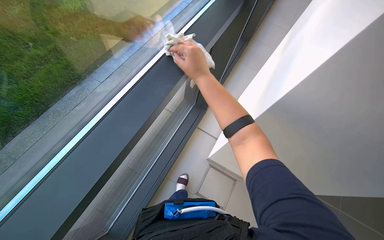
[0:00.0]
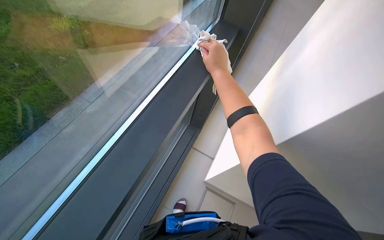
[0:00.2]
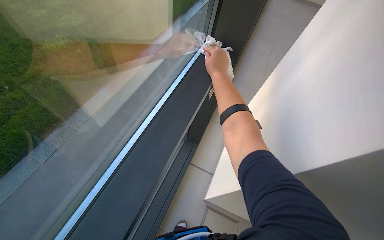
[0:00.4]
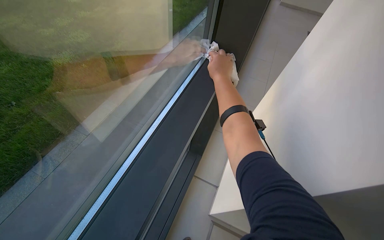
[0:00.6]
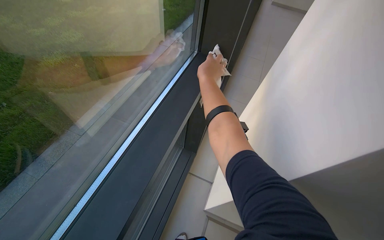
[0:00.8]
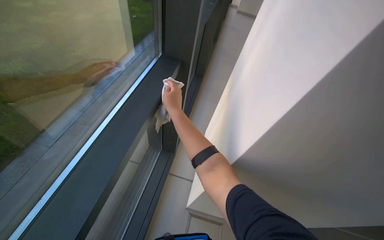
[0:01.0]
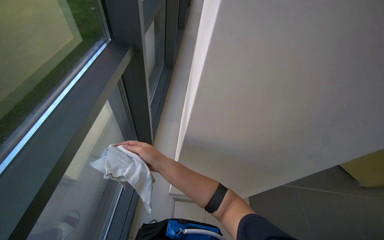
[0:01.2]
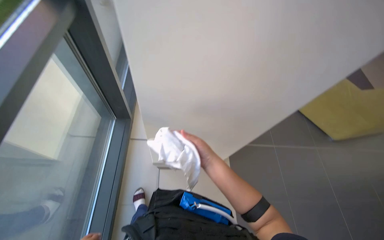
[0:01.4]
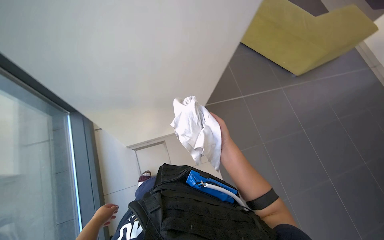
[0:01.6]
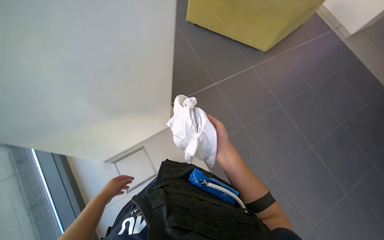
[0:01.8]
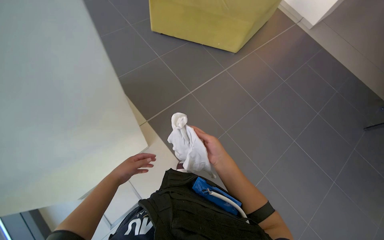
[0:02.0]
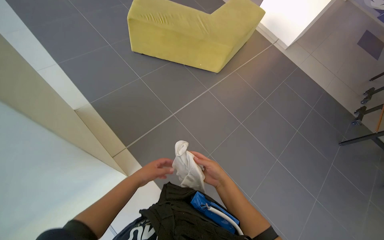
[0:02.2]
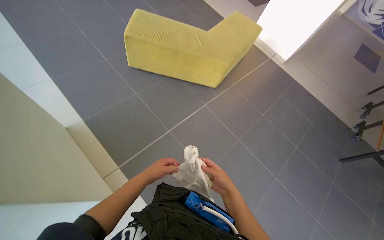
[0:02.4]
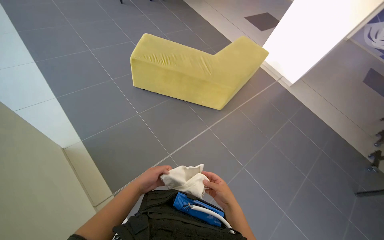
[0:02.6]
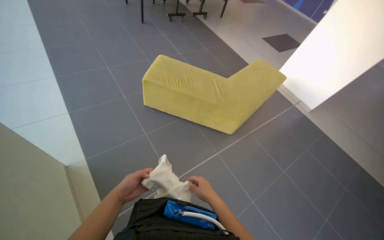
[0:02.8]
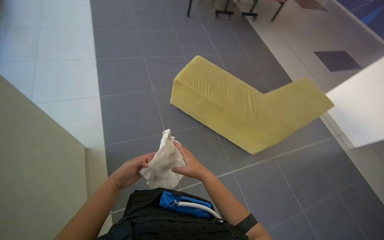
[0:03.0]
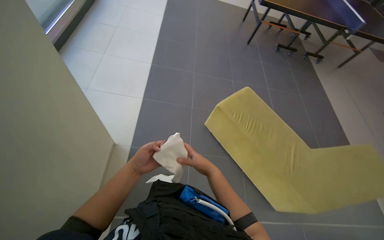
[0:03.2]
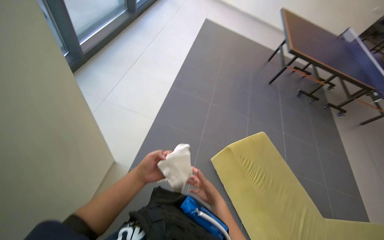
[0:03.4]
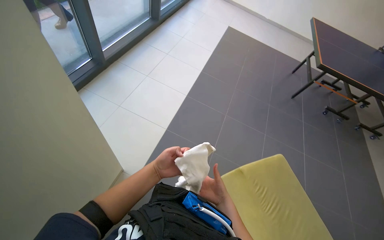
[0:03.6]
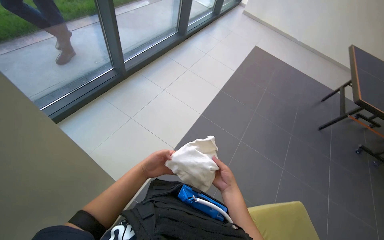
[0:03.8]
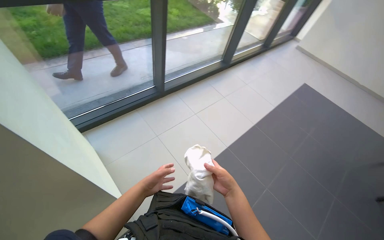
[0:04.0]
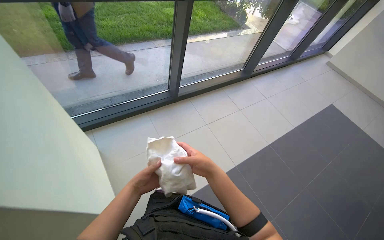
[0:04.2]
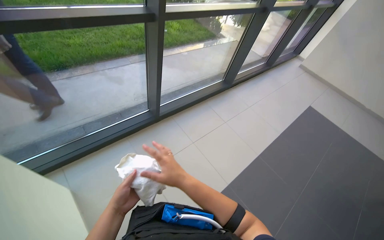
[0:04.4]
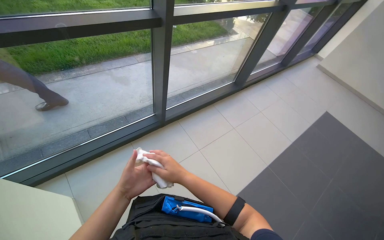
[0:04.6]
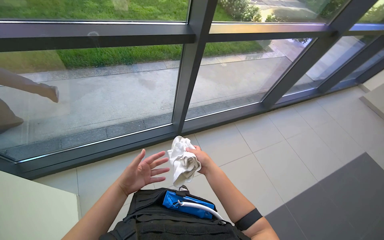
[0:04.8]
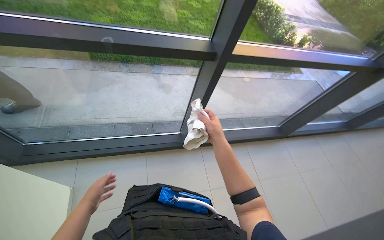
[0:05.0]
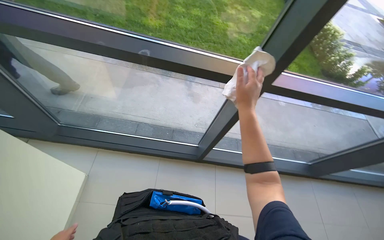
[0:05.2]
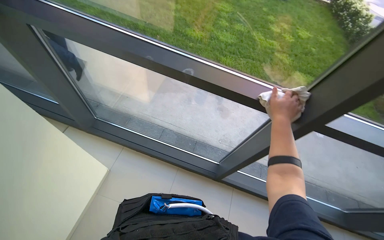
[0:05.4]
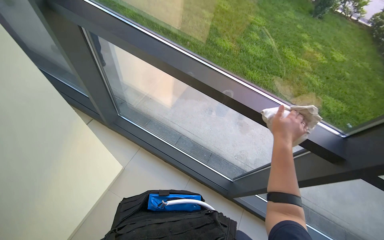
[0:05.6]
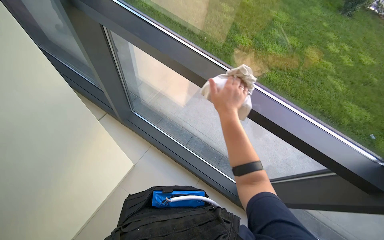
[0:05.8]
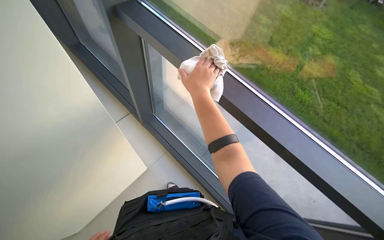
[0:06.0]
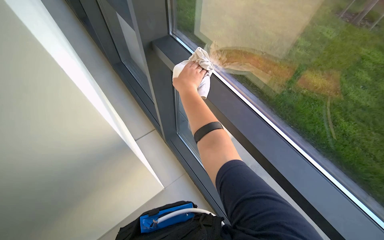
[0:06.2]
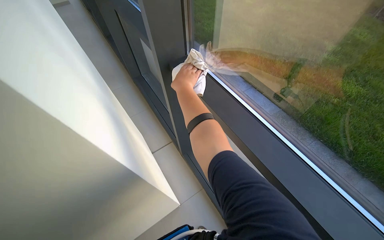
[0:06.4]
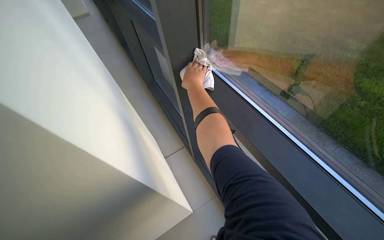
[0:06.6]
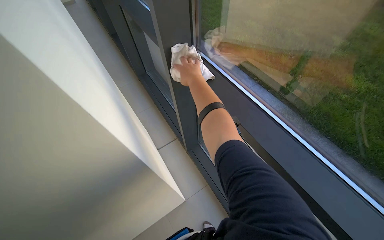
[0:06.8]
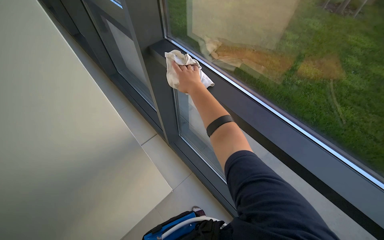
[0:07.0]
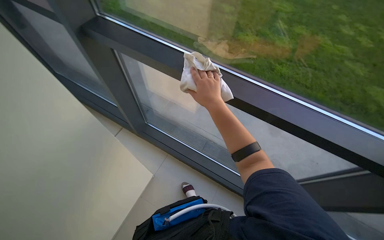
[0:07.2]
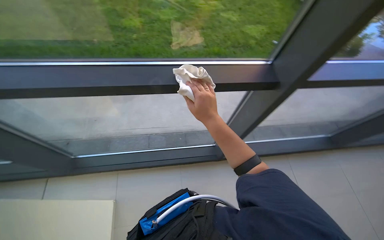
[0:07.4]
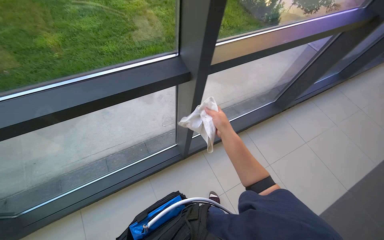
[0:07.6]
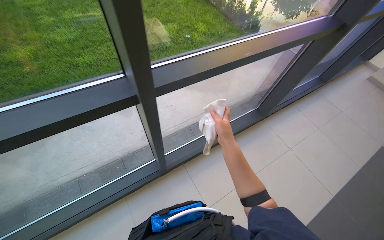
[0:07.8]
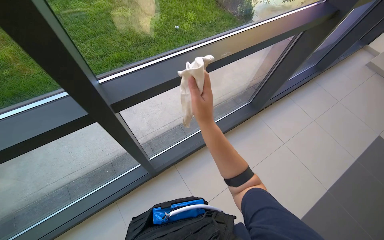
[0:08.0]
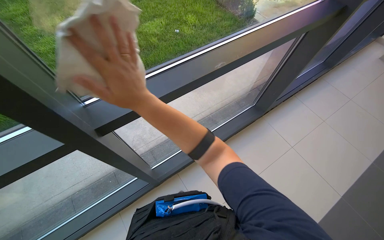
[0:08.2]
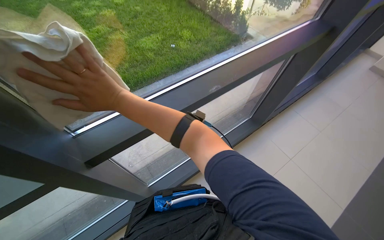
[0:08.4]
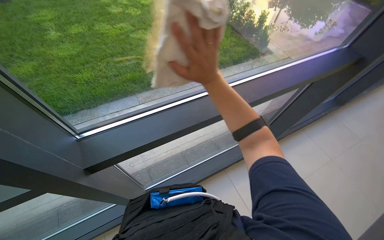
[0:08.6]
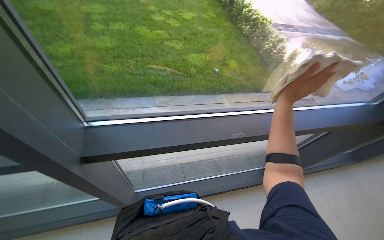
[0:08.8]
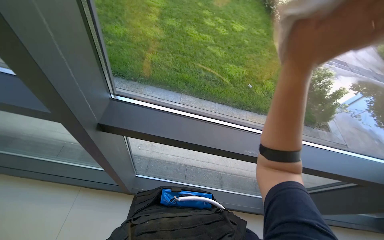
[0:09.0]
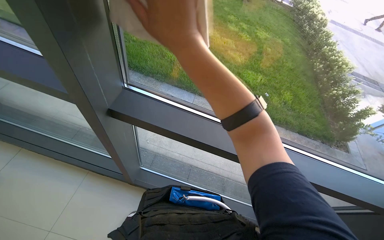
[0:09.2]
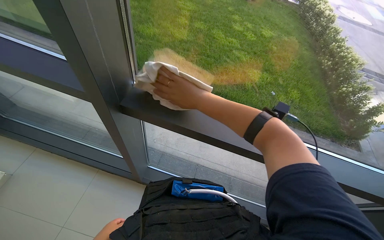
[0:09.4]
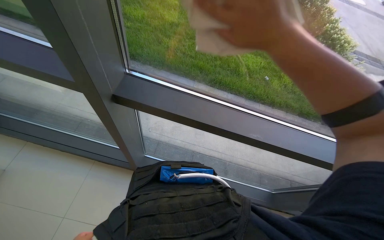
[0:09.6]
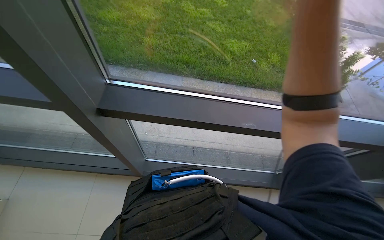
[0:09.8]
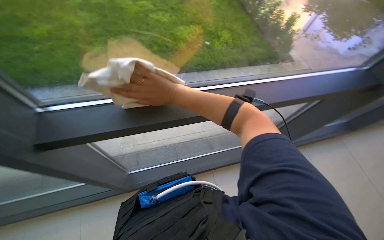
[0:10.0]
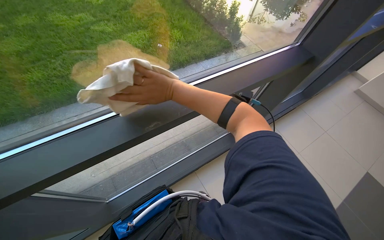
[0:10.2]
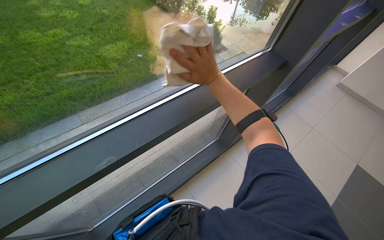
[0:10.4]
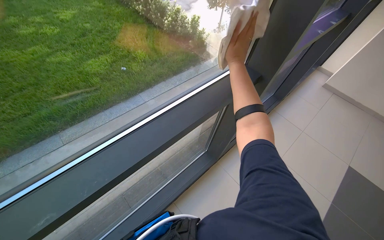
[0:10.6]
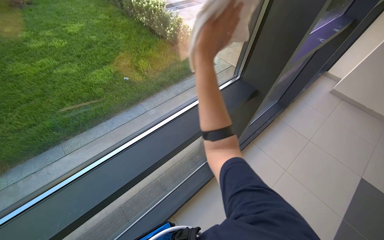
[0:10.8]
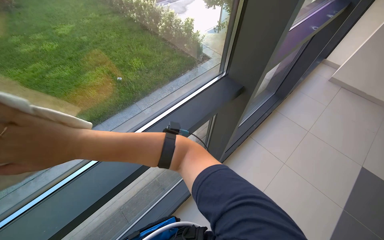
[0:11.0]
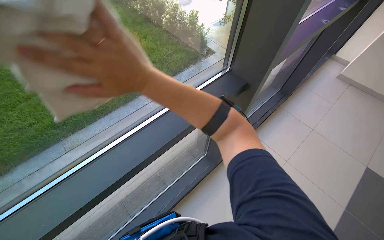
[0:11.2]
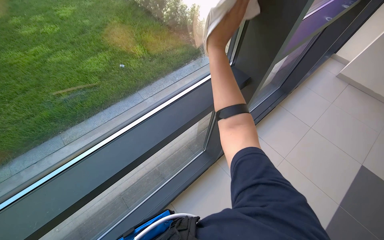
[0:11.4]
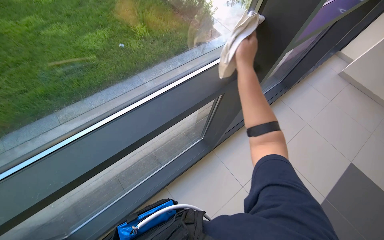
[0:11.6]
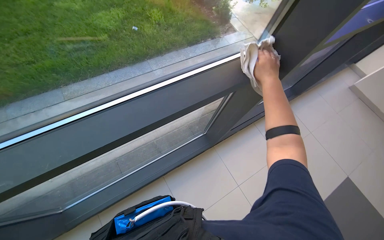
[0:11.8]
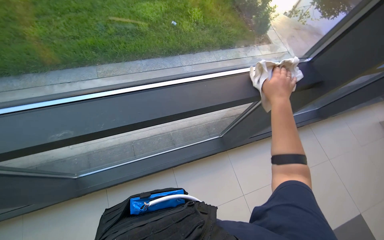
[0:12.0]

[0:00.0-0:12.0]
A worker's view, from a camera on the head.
Job: wiping surfaces.
The whole recording: Wiping various surfaces with a cloth. The worker wipes the glass door, staircase railing, window frame, and foosball table with a cleaning cloth.
0.0 to 1.6 s: The head rotates roughly 40 degrees to the right.
1.6 to 3.0 s: The camera is carried about 60 cm. The wearer looks roughly 15 degrees further upward.
3.0 to 4.4 s: The wearer moves roughly 1 m. The wearer looks about 70 degrees further to the left. The view tilts roughly 20 degrees upward.
4.4 to 6.0 s: The head turns to the left by roughly 85 degrees.
6.0 to 7.6 s: The wearer looks some 55 degrees further to the right.
7.6 to 9.0 s: The wearer looks some 40 degrees further to the left. The camera pitches upward, by some 20 degrees.
9.0 to 10.4 s: The wearer looks about 45 degrees further to the right.

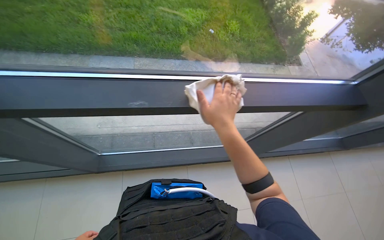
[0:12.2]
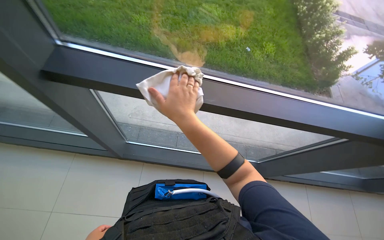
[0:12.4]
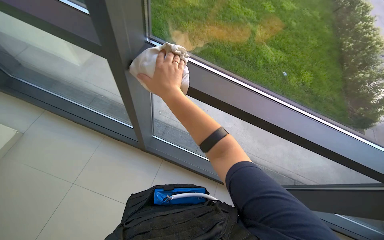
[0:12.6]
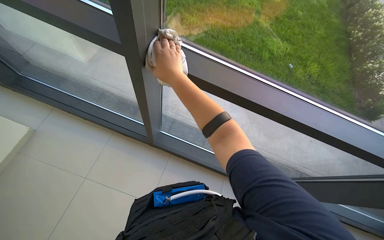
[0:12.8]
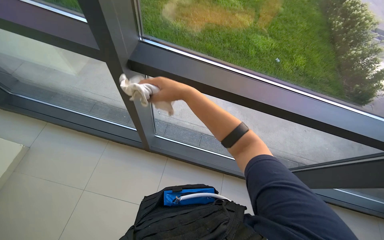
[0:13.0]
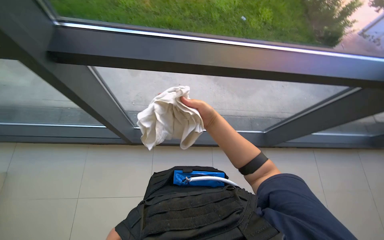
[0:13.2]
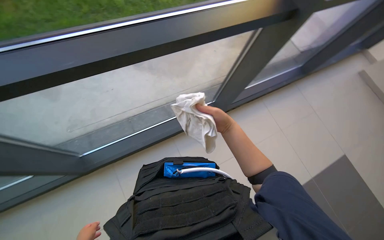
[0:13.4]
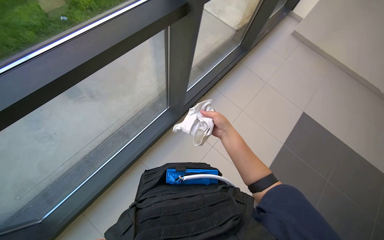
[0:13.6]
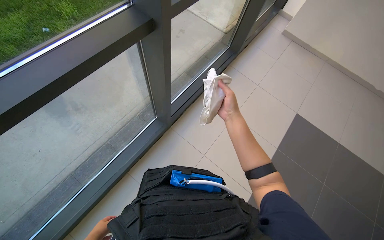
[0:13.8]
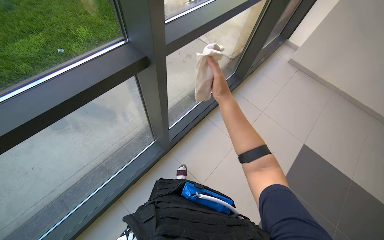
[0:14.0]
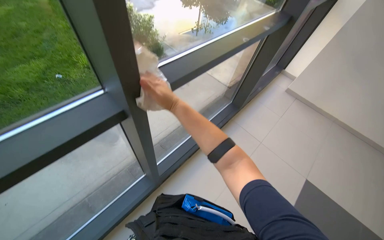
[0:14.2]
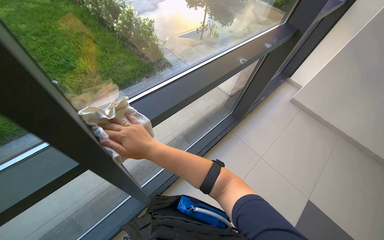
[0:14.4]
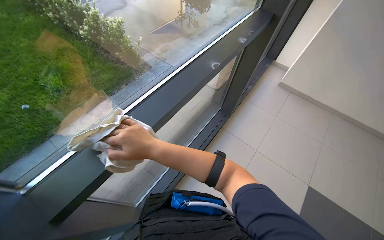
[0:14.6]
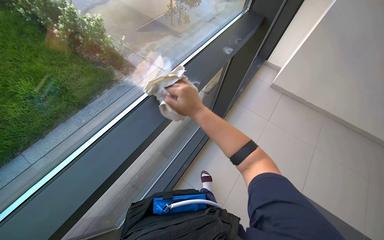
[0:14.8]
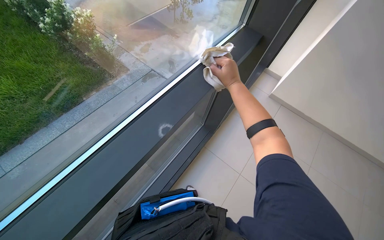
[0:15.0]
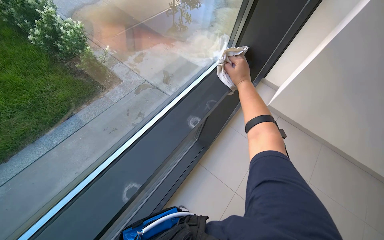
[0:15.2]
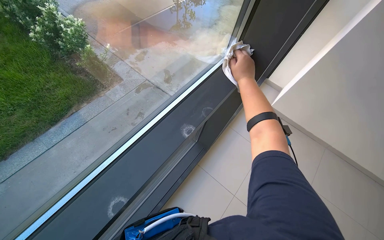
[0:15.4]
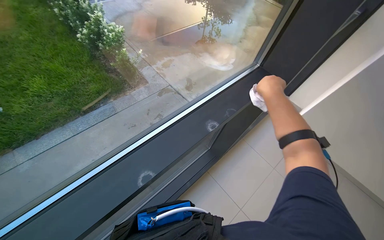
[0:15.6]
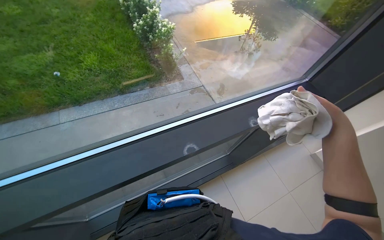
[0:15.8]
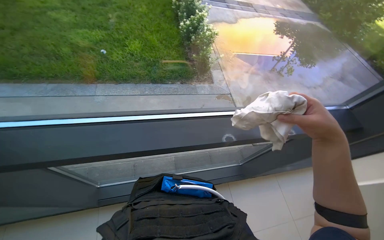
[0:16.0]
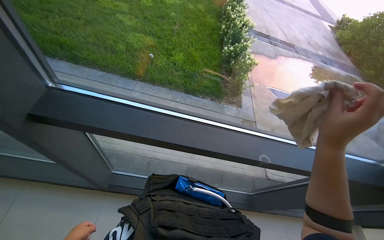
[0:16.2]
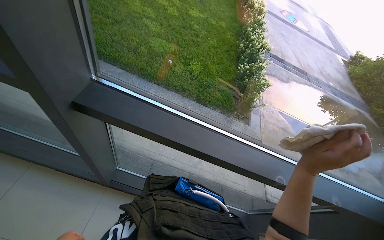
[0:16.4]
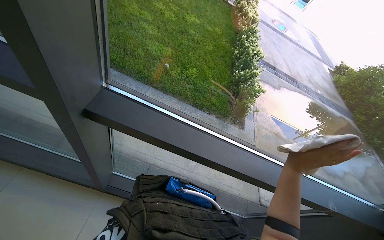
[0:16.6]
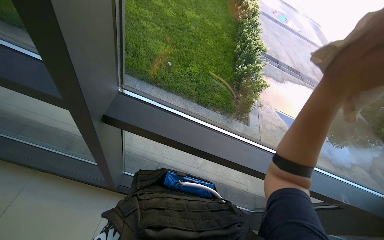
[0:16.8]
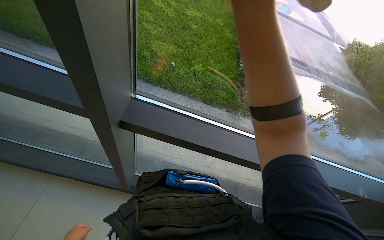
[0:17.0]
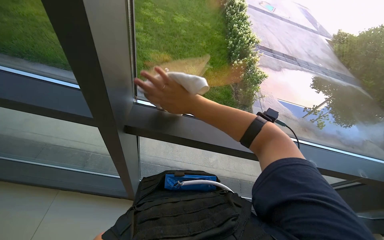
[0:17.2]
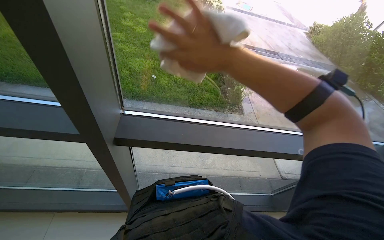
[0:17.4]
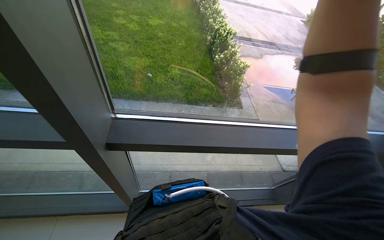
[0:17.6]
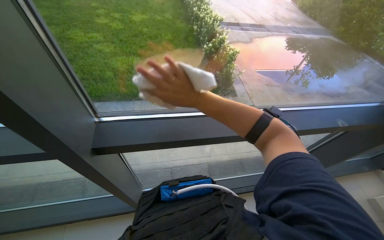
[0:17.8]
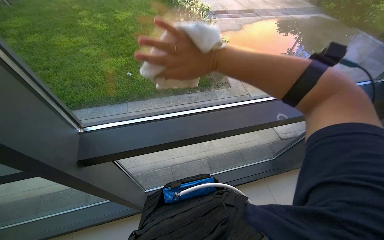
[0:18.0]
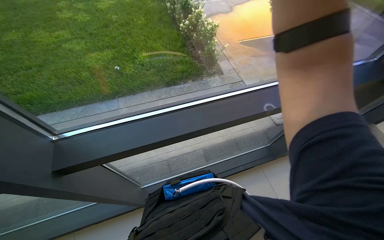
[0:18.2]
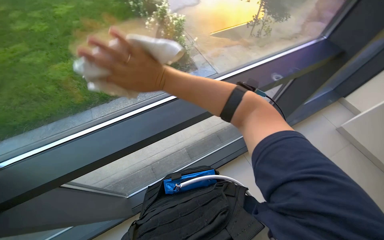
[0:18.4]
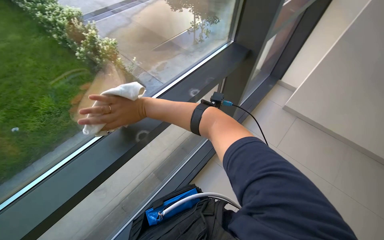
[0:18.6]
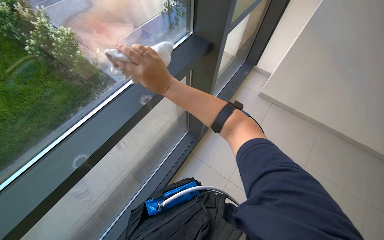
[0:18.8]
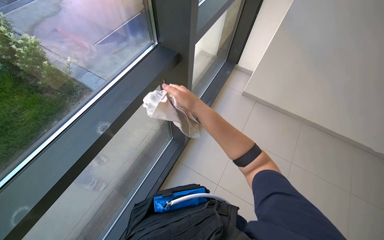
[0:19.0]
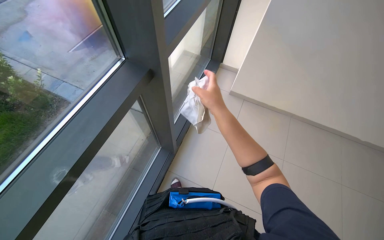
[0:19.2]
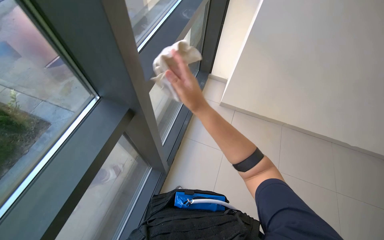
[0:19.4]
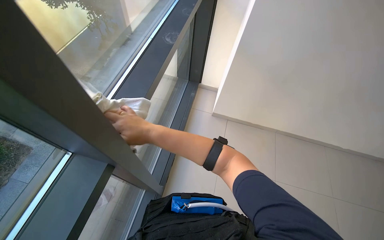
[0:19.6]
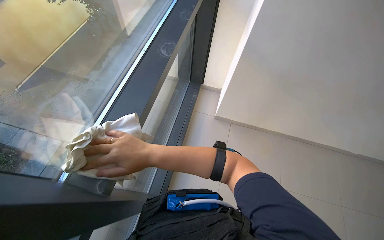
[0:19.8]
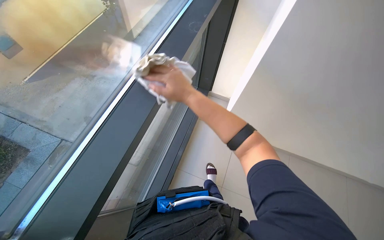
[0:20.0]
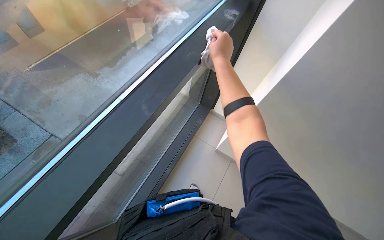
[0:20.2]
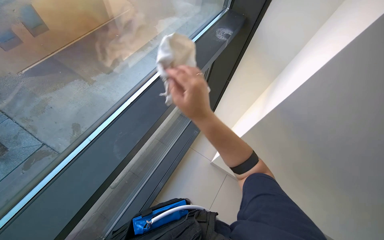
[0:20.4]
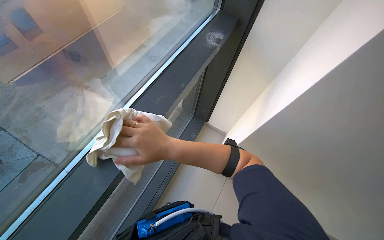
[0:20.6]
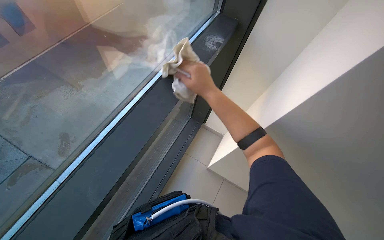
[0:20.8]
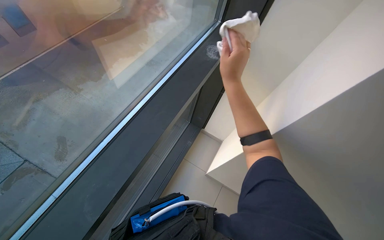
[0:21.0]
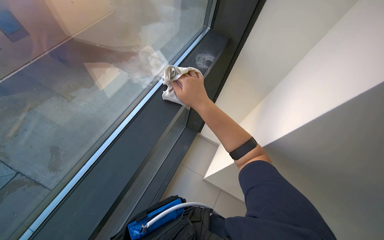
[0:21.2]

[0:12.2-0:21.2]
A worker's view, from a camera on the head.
Job: wiping surfaces.
The whole recording: Wiping various surfaces with a cloth. The worker wipes the glass door, staircase railing, window frame, and foosball table with a cleaning cloth.
12.2 to 13.8 s: The wearer's head swings some 45 degrees to the right.
13.8 to 15.2 s: The camera travels roughly 60 cm. The wearer looks roughly 15 degrees further upward.
16.6 to 18.2 s: The scene turns roughly 35 degrees counterclockwise in the picture.
18.2 to 19.8 s: The head turns to the right by some 65 degrees.
19.8 to 21.2 s: The view tips upward by roughly 15 degrees. The right hand moves up and down the picture over some 25 cm, changing direction 3 times.
